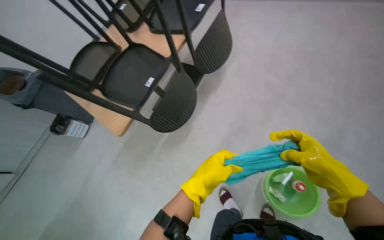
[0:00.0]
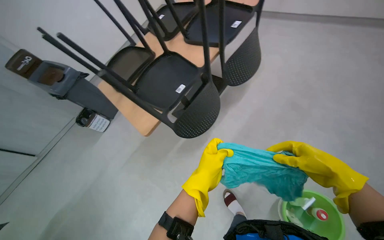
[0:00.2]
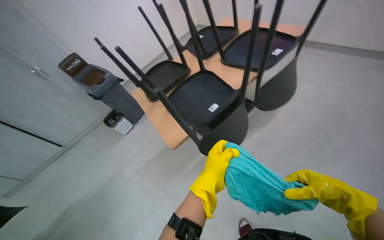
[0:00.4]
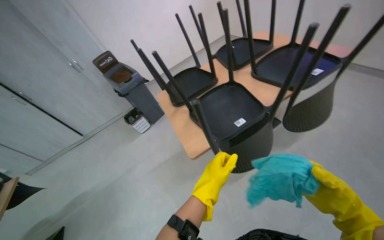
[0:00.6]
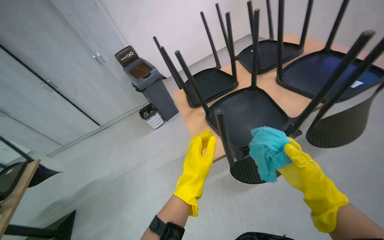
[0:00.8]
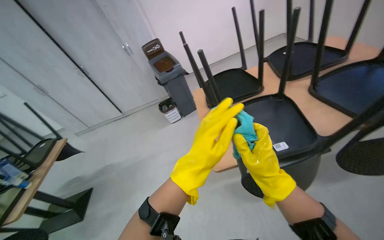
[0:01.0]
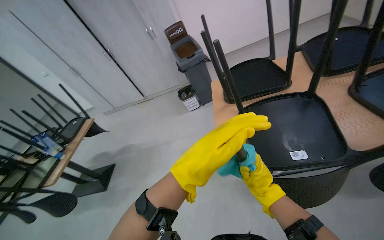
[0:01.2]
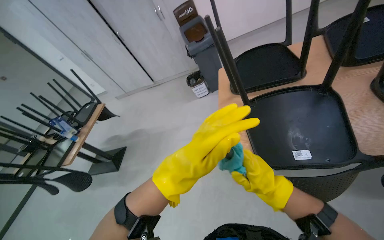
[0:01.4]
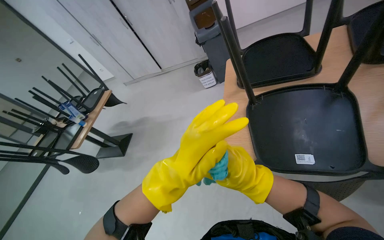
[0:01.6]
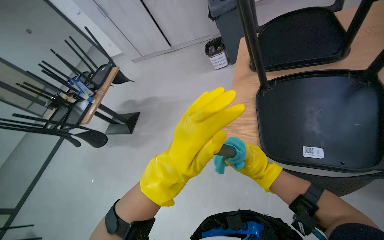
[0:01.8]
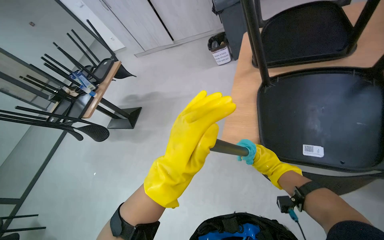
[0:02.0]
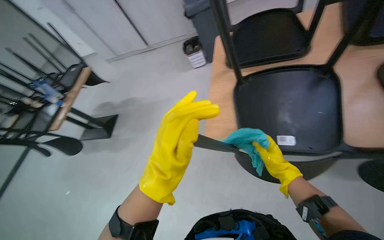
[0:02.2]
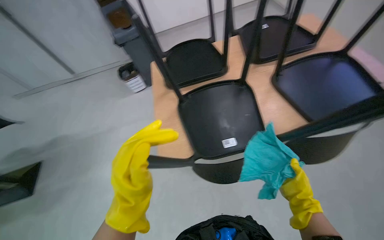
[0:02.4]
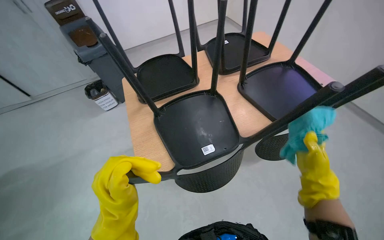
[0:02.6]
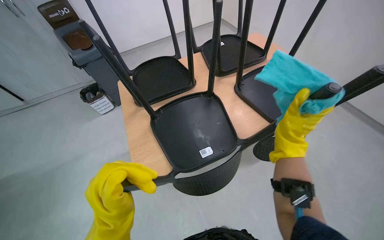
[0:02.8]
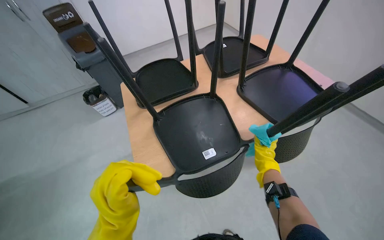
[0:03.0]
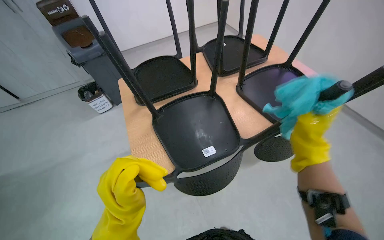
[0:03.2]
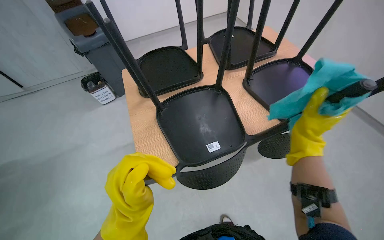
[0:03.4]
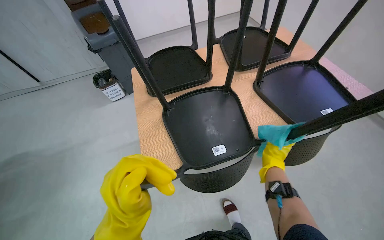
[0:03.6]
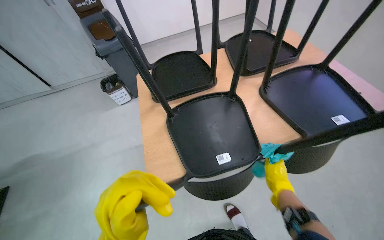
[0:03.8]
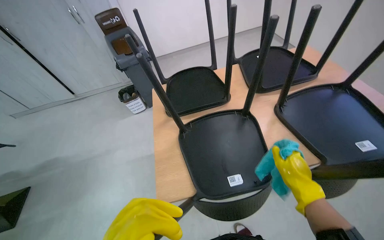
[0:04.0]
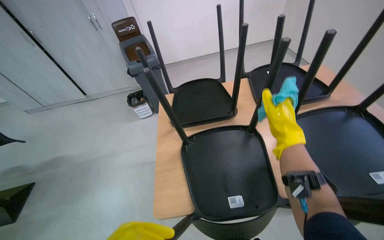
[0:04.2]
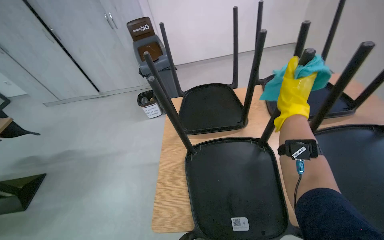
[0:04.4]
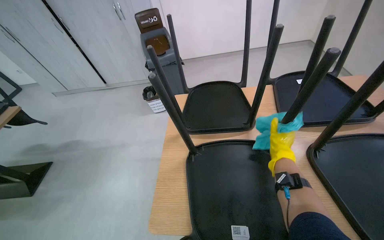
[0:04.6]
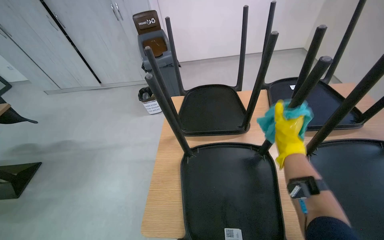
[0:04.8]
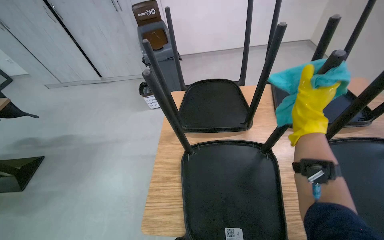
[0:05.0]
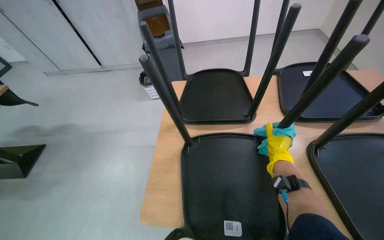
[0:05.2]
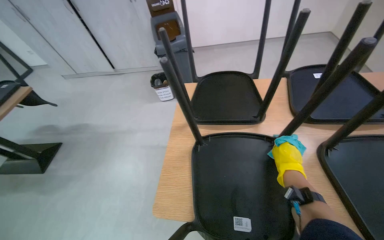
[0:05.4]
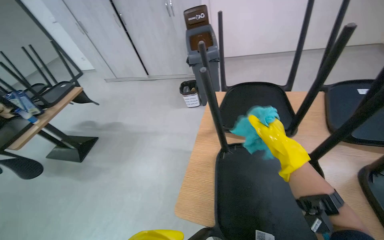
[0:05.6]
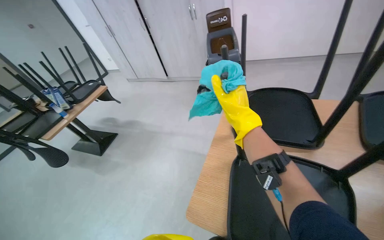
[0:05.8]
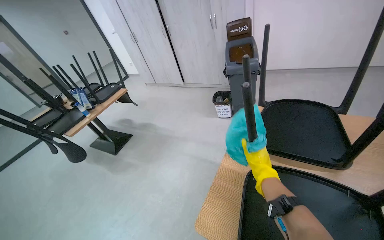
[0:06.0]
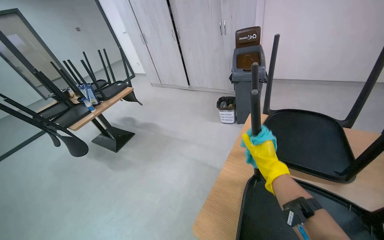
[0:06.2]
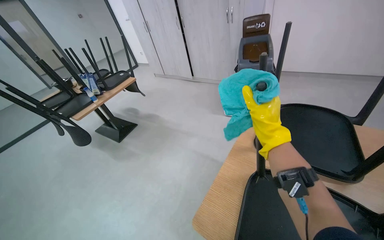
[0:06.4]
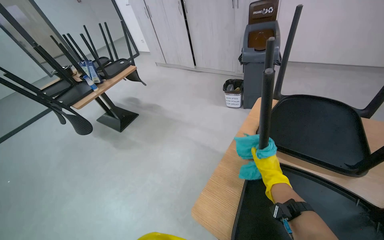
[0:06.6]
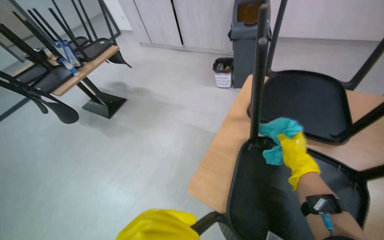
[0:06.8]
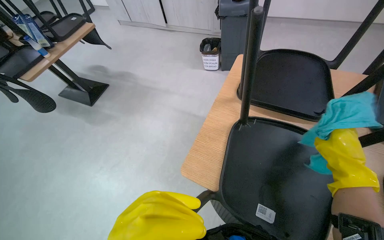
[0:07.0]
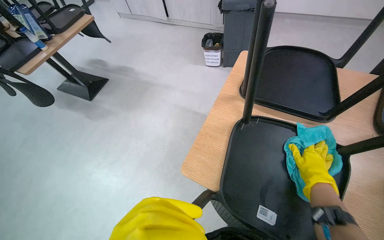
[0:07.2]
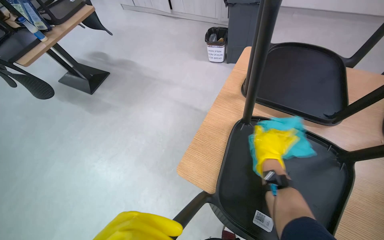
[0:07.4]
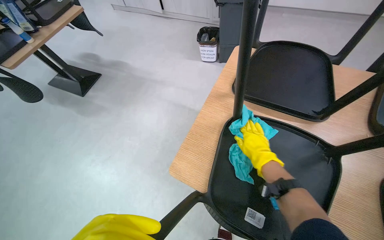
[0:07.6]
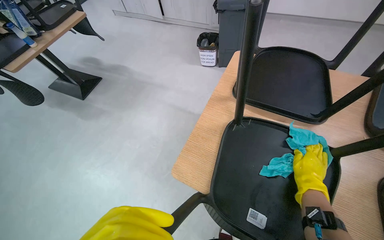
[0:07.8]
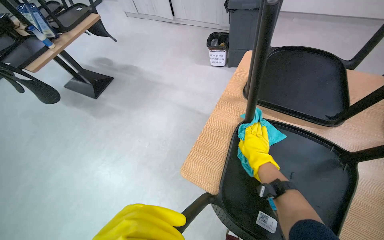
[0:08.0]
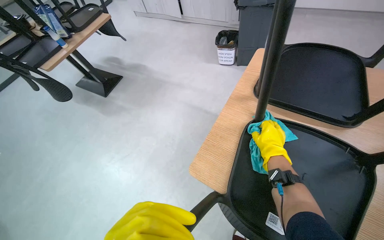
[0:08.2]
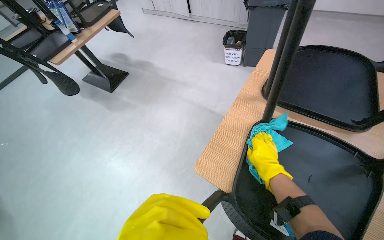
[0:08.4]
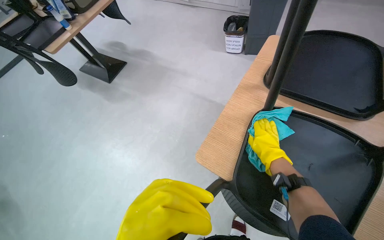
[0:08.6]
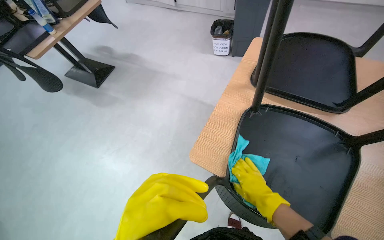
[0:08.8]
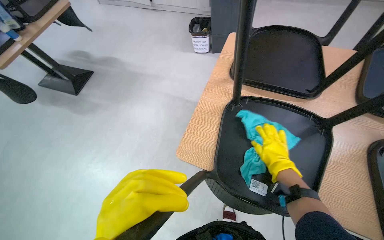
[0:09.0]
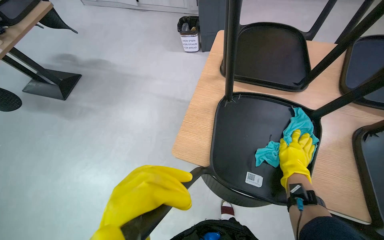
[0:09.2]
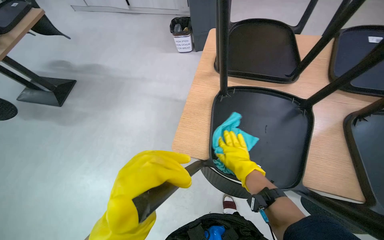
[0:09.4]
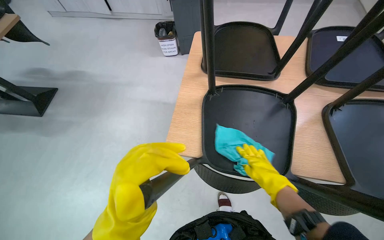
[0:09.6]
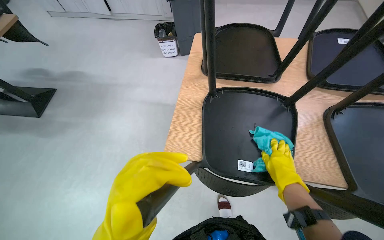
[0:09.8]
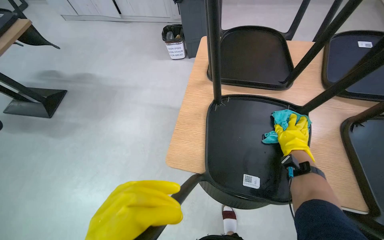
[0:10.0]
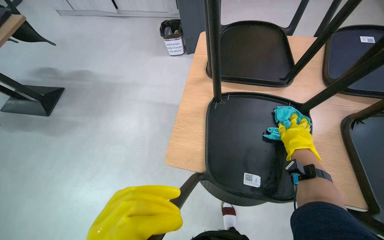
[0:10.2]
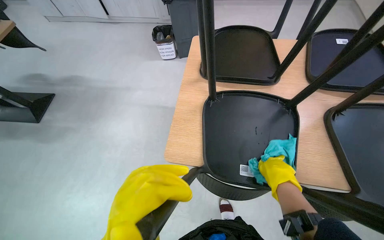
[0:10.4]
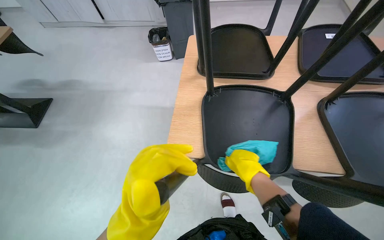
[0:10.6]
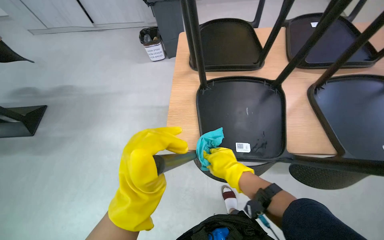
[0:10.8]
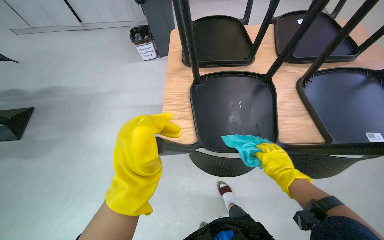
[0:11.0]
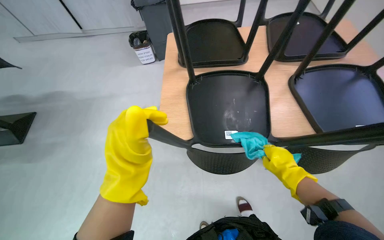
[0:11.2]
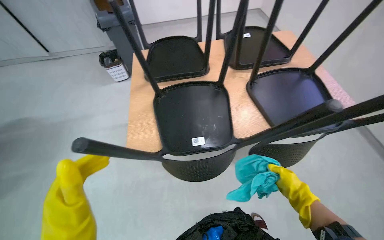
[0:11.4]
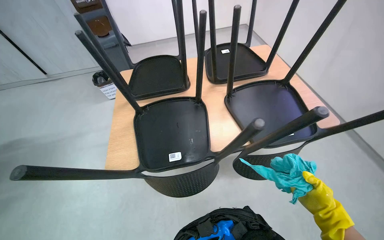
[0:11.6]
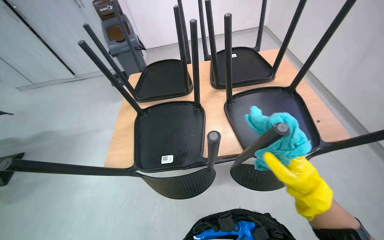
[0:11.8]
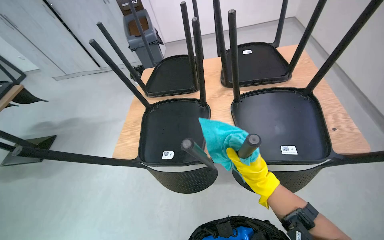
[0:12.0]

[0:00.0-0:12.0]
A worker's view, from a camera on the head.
Job: wiping surfaces.
The whole recording: Cleaning chairs. The worker cleans the chairs with a cloth.
0:00.0 to 0:01.6: The head travels about 40 cm. The wearer looks approximately 65 degrees further to the left.
0:01.6 to 0:03.0: The wearer's head swings roughly 40 degrees to the right.
0:03.0 to 0:04.4: The wearer looks roughly 20 degrees further to the left. The right hand moves up and down the picture over roughly 25 cm, changing direction 2 times.
0:04.4 to 0:06.0: The head rotates some 30 degrees to the left.
0:06.0 to 0:07.6: The wearer looks about 20 degrees further downward. The right hand heads farther from the camera, covering about 10 cm, and reaches roughly 25 cm to the right, then returns.
0:07.6 to 0:09.0: The right hand goes left and right, about 15 cm each way, reversing 2 times.
0:09.0 to 0:10.4: The right hand goes left and right, about 15 cm each way, reversing 3 times.
0:10.4 to 0:12.0: The wearer moves to the right, approximately 50 cm.

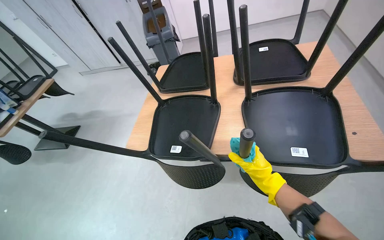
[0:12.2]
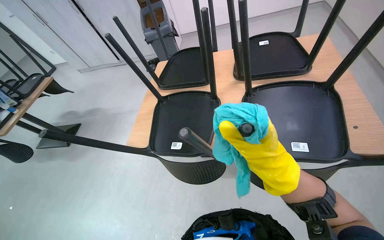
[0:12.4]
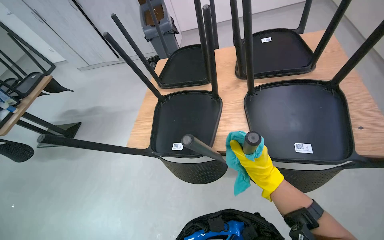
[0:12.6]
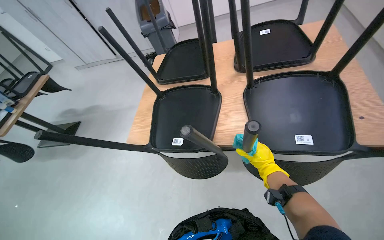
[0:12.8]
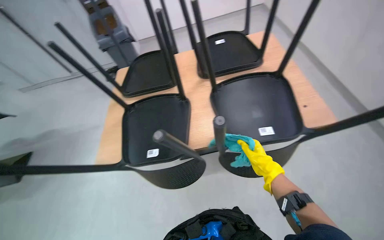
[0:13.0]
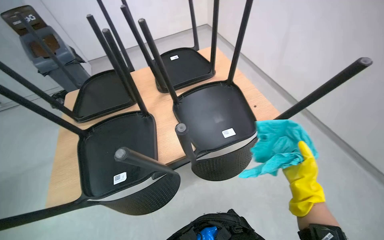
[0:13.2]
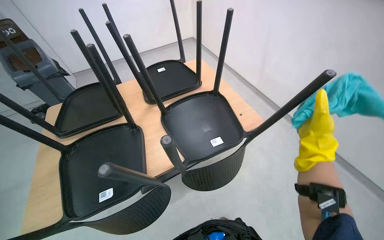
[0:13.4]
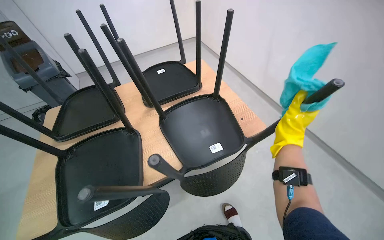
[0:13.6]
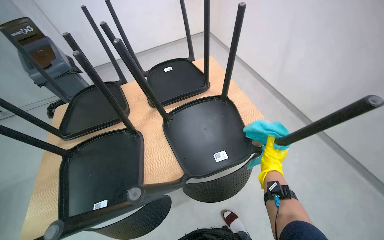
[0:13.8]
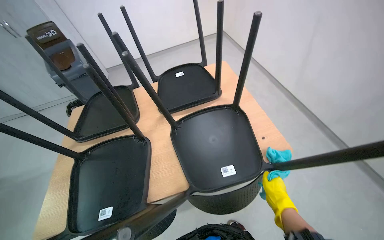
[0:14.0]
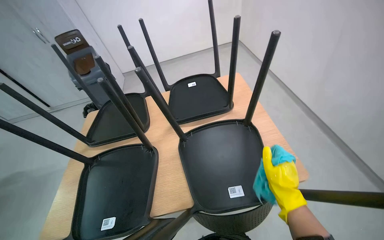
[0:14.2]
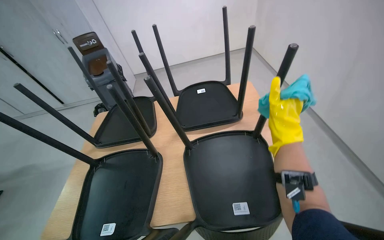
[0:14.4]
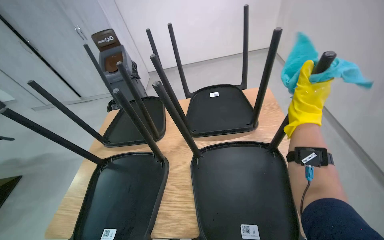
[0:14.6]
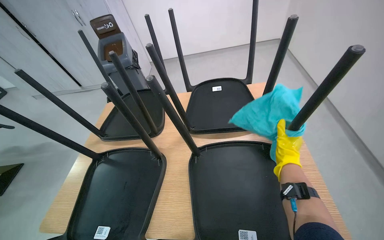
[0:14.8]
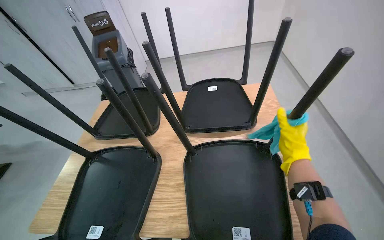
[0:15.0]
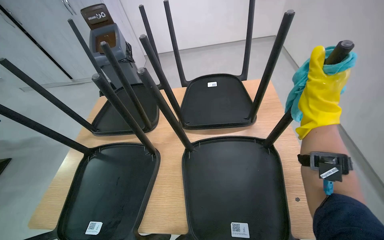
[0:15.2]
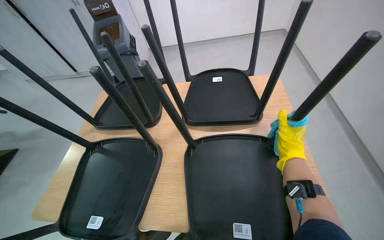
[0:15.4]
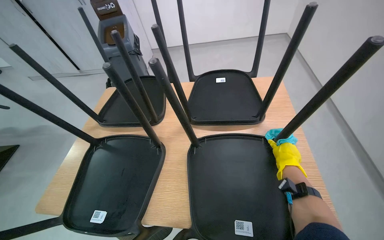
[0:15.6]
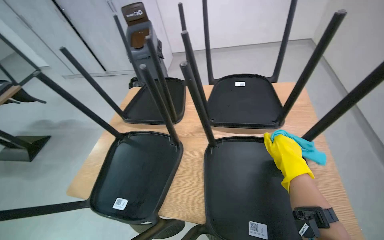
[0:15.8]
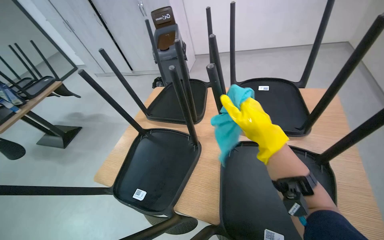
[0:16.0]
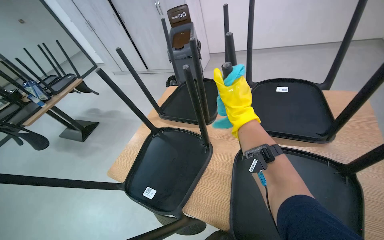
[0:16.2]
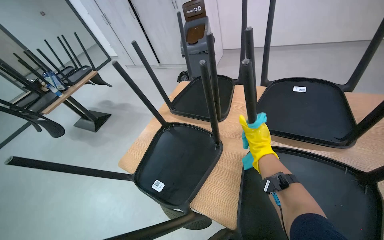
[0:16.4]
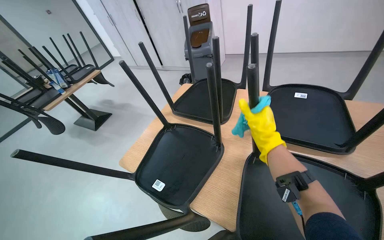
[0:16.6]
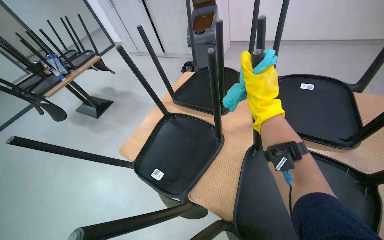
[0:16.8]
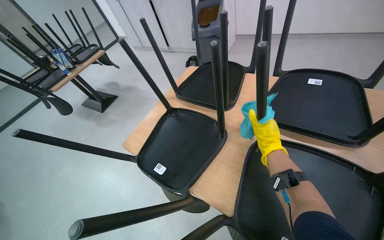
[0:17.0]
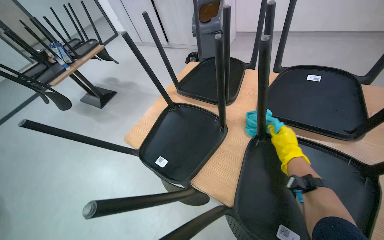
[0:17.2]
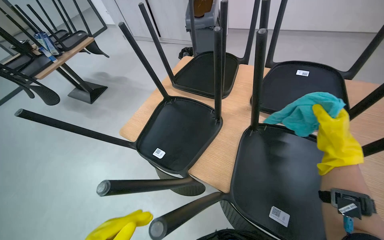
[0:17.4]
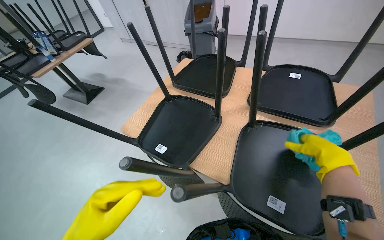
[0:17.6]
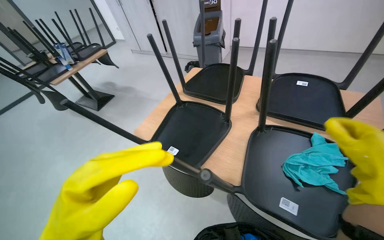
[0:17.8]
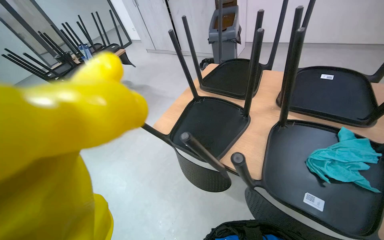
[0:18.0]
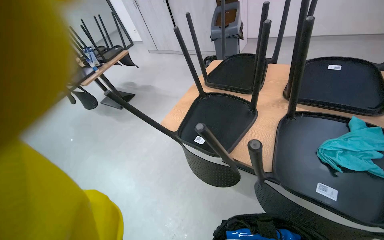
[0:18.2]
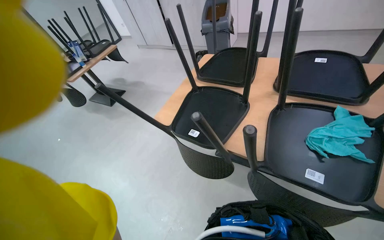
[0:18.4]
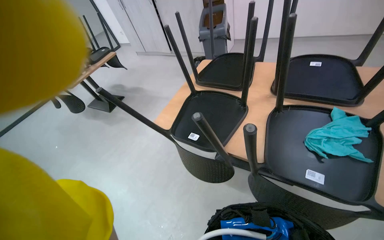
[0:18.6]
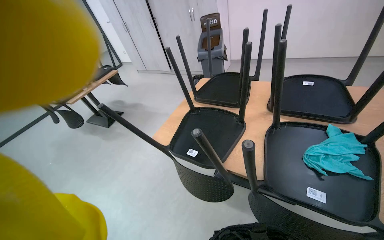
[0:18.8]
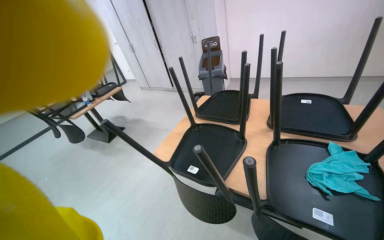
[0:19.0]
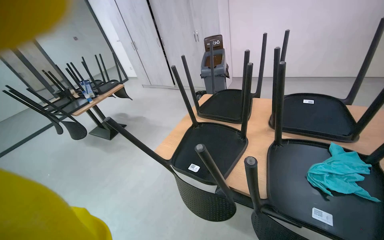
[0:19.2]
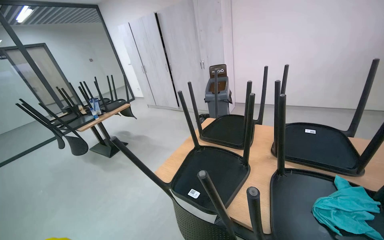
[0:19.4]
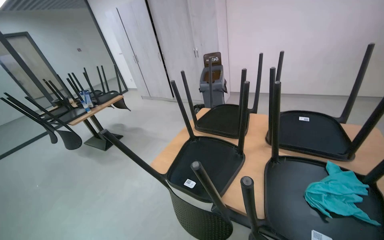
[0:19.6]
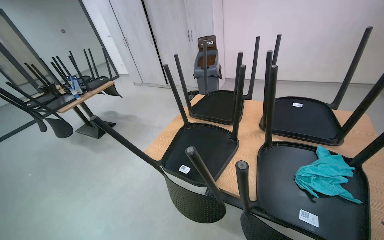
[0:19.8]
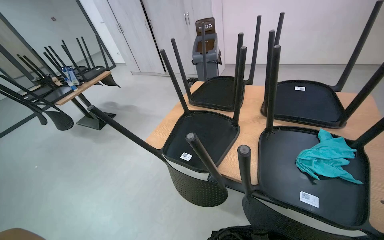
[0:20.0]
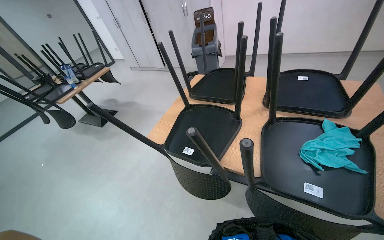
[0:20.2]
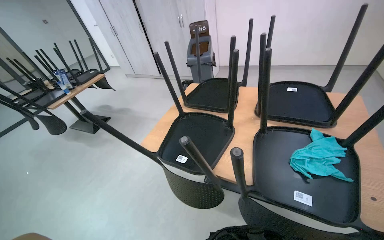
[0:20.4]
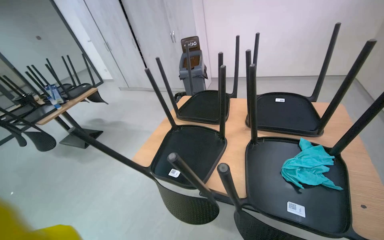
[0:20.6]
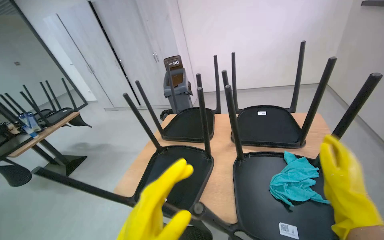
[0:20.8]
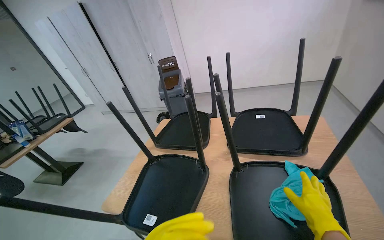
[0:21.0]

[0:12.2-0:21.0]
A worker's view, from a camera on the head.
Job: wiping surfaces.
The whole recording: Cleaning chairs. The worker cleans the chairs with a cloth.
0:12.2 to 0:13.6: The head rotates approximately 35 degrees to the right.
0:13.6 to 0:15.2: The head turns to the left by roughly 25 degrees. The right hand moves up and down the picture over about 30 cm, changing direction 3 times.
0:15.2 to 0:16.6: The wearer's head swings about 25 degrees to the left. The right hand heads farther from the camera, covering approximately 15 cm, and reaches approximately 35 cm to the left, then returns.
0:18.0 to 0:19.6: The wearer looks about 15 degrees further upward.
